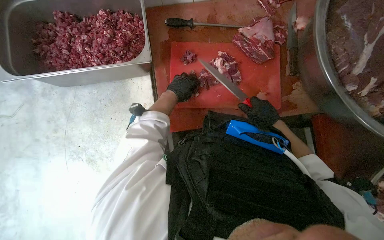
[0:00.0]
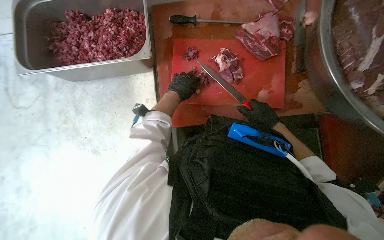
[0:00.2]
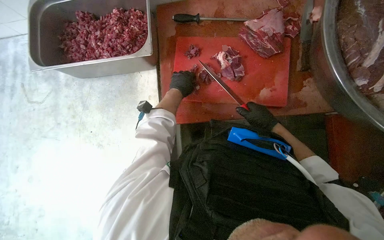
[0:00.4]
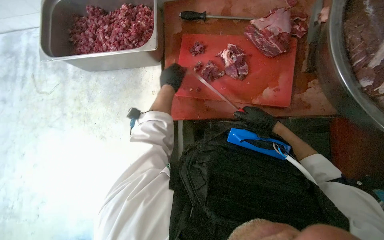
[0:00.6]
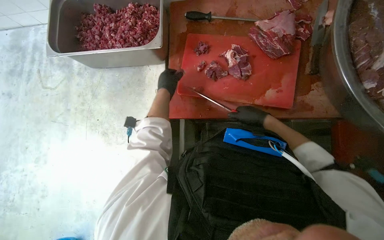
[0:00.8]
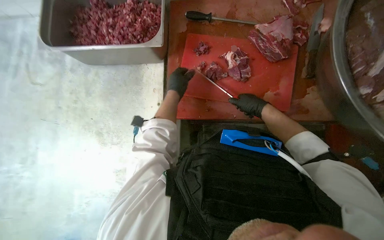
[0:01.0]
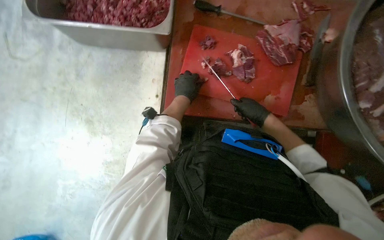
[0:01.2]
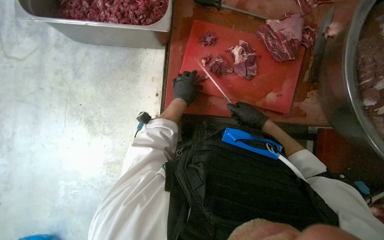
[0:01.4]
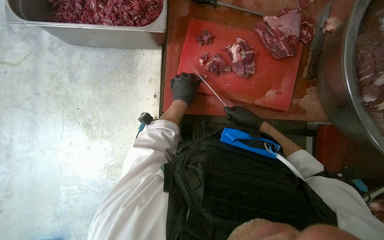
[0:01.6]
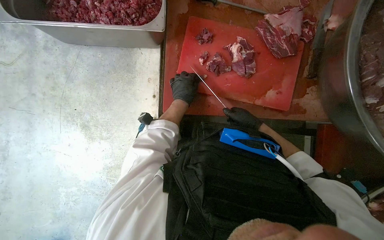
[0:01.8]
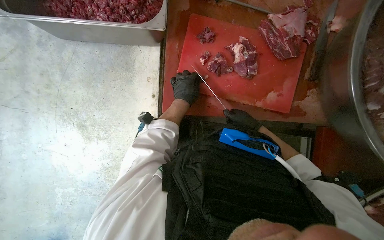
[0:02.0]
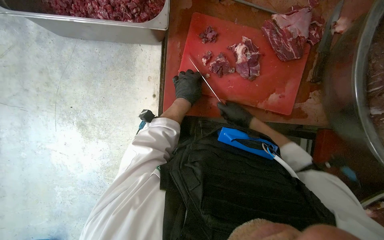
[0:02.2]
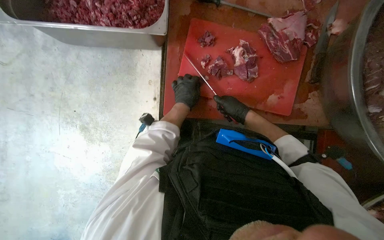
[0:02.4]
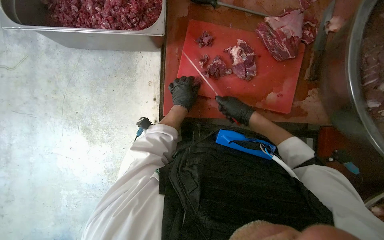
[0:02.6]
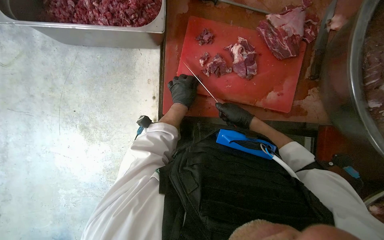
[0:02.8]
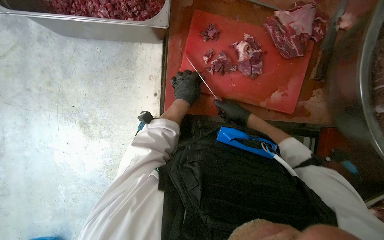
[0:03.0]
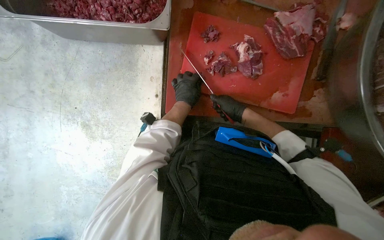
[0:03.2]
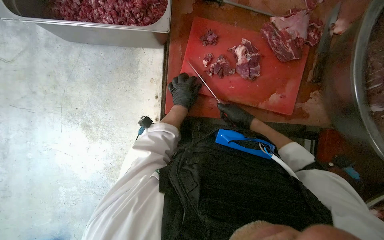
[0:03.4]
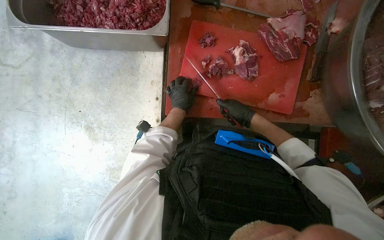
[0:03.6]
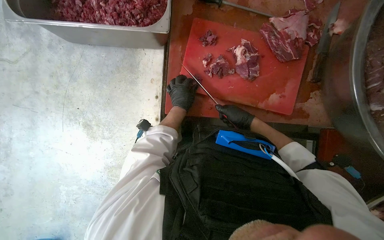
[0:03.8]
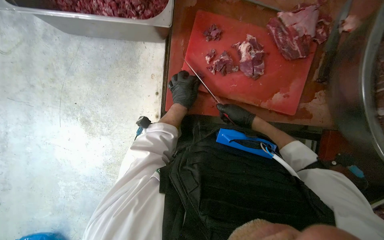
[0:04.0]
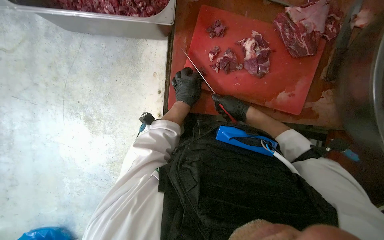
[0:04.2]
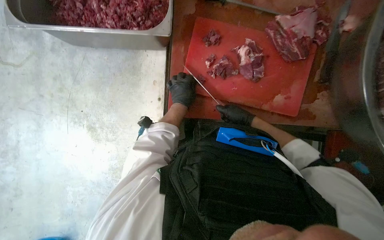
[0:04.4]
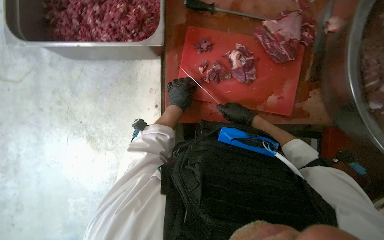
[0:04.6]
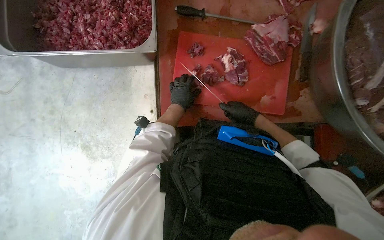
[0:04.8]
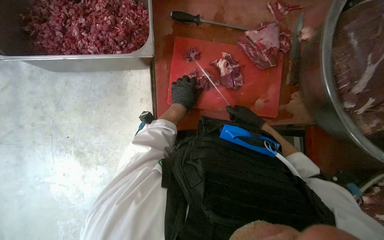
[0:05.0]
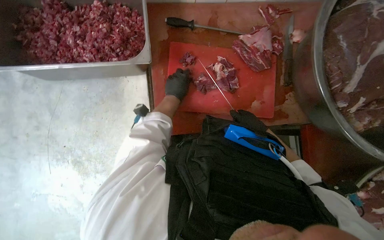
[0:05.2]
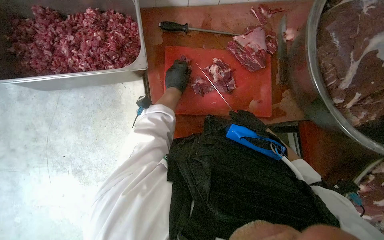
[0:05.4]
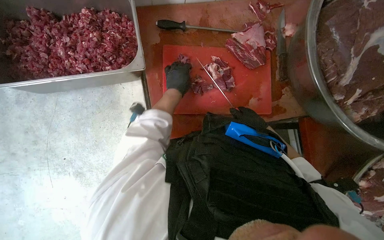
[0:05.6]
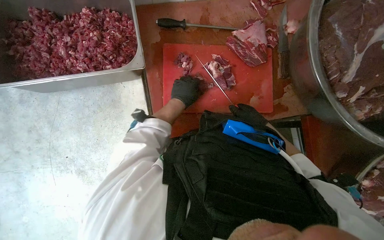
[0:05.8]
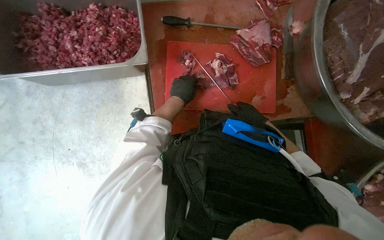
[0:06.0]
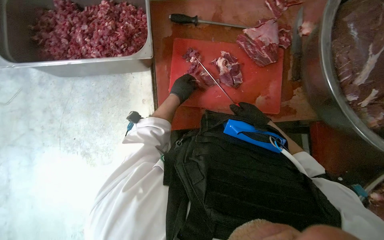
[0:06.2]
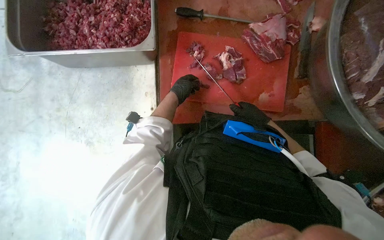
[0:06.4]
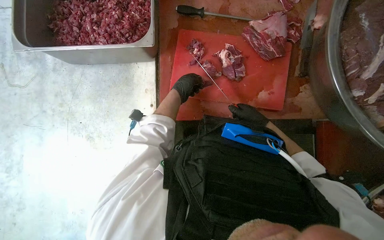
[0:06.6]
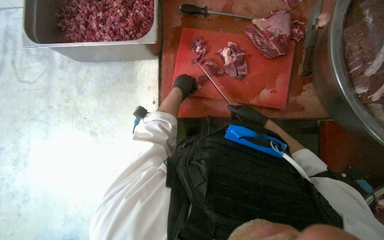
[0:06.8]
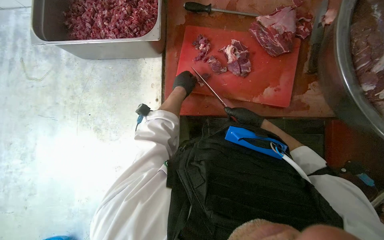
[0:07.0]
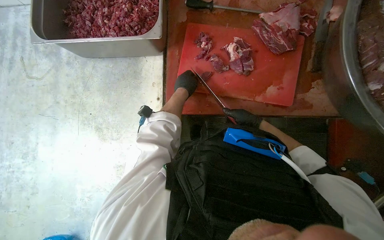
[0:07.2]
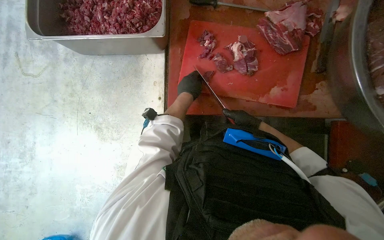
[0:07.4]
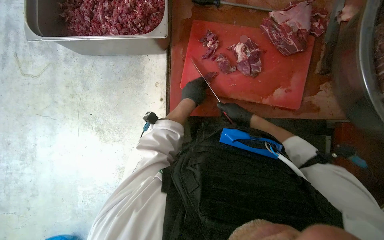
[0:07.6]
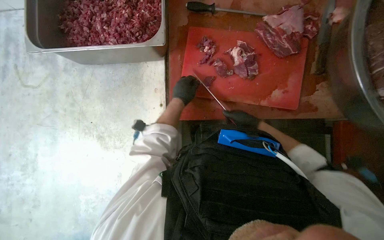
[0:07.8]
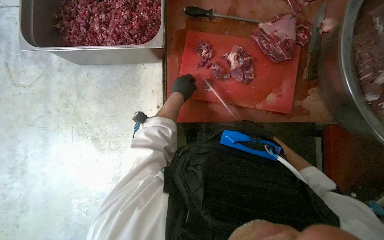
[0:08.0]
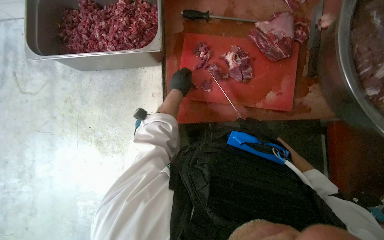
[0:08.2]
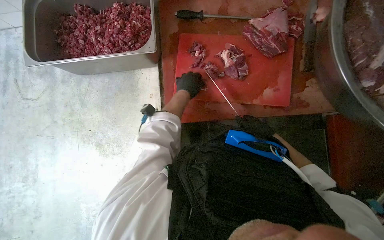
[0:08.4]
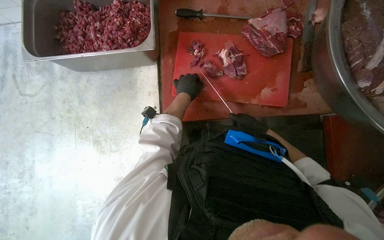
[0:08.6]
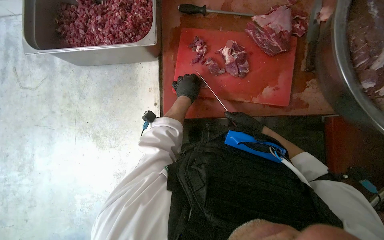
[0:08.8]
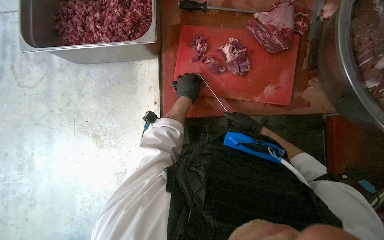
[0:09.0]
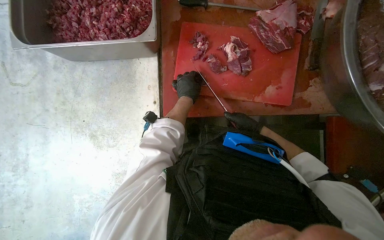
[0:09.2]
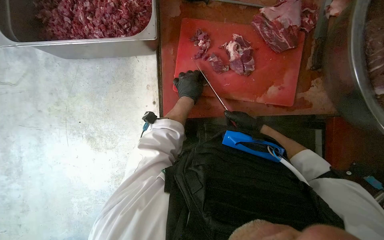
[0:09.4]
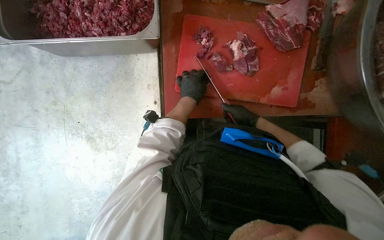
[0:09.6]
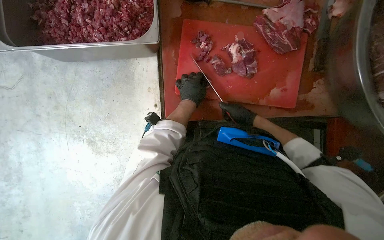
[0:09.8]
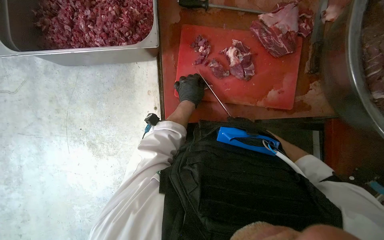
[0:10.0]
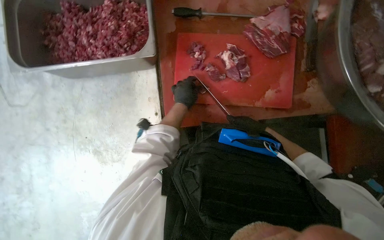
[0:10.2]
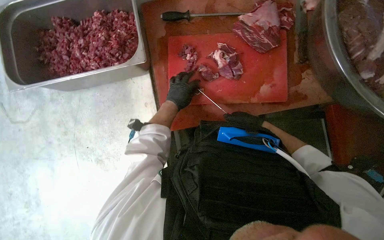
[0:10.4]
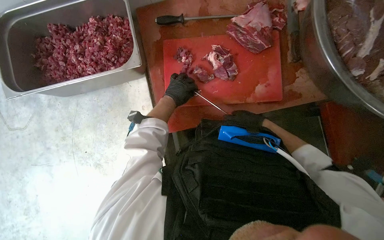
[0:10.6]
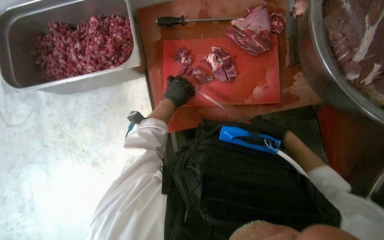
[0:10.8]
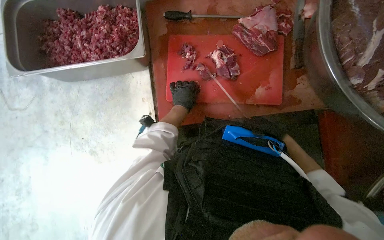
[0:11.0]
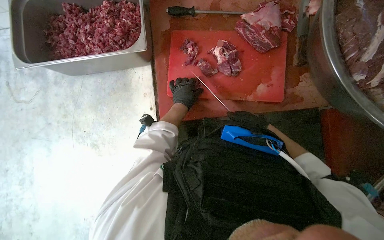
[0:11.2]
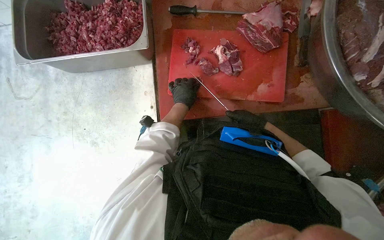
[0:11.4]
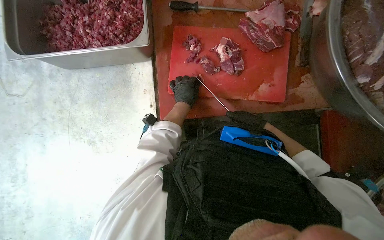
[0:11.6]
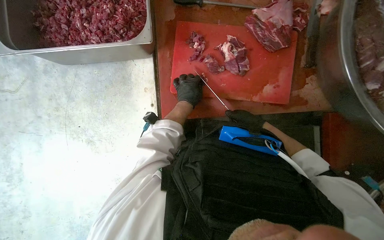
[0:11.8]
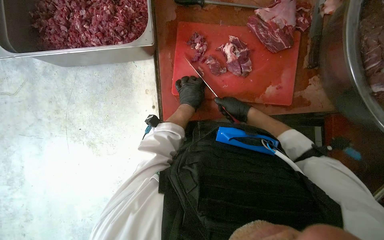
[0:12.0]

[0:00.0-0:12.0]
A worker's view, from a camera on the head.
Job: preparing food.
The whole recording: Cutting meat on a board. The worker cuts pieces of meat on a red chopping board with a knife.
0.0 to 1.6 s: The right hand heads farther from the camera, covering some 10 cm.
1.6 to 4.4 s: The hands work in one place, with small movements.
4.4 to 6.0 s: The right hand is displaced to the right by roughly 10 cm, and goes farther from the camera and returns, approximately 5 cm each way.
6.0 to 7.6 s: The hands stay close to where they were, moving slightly.

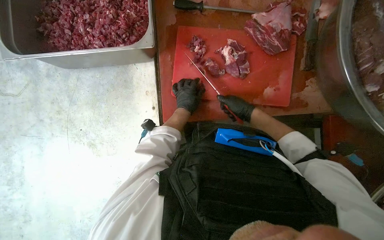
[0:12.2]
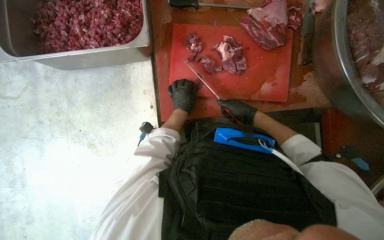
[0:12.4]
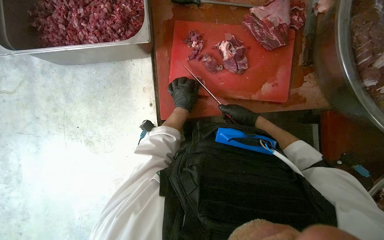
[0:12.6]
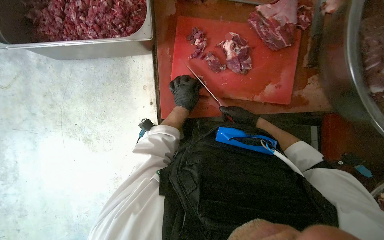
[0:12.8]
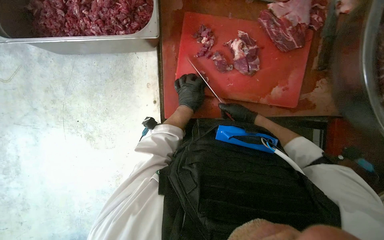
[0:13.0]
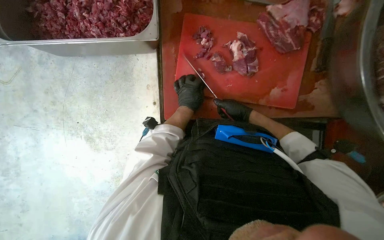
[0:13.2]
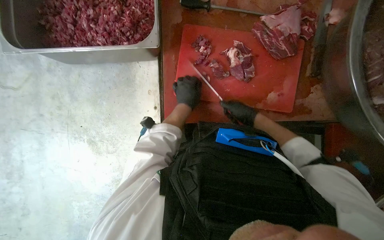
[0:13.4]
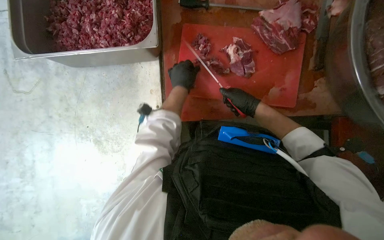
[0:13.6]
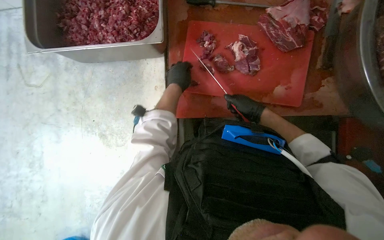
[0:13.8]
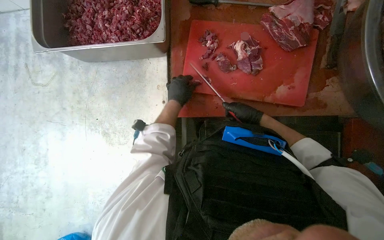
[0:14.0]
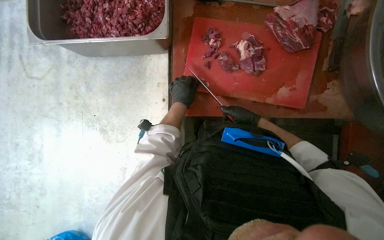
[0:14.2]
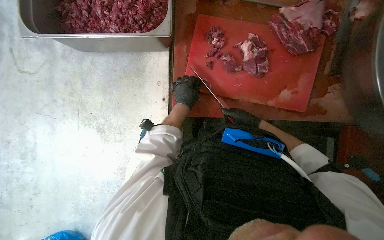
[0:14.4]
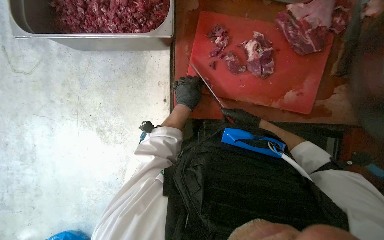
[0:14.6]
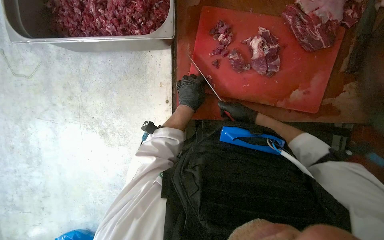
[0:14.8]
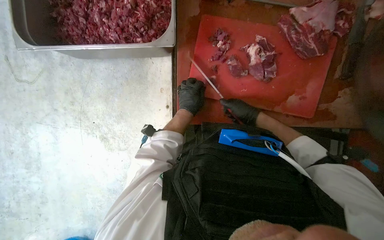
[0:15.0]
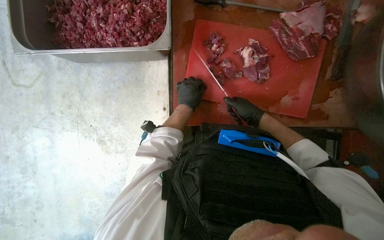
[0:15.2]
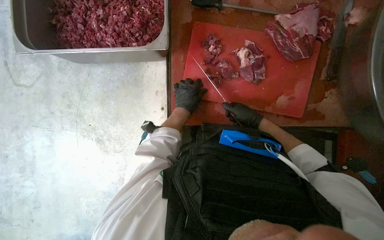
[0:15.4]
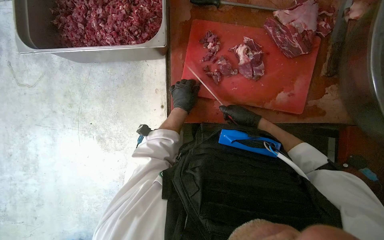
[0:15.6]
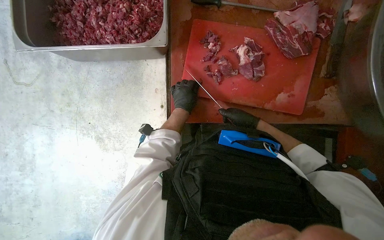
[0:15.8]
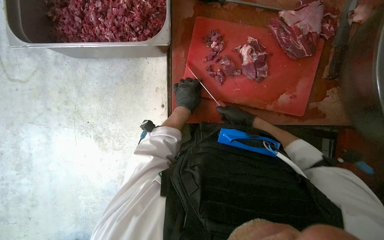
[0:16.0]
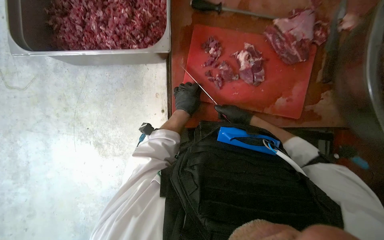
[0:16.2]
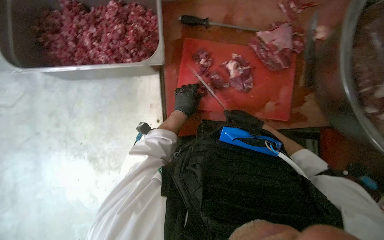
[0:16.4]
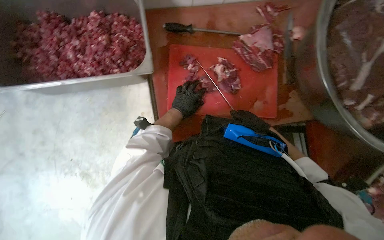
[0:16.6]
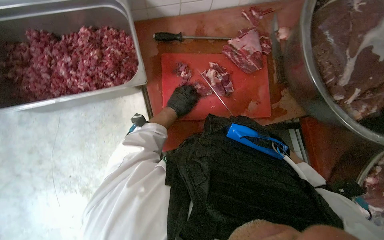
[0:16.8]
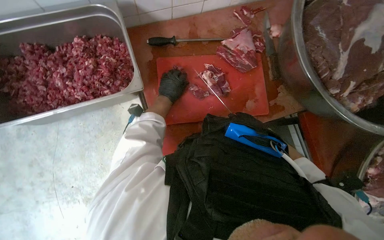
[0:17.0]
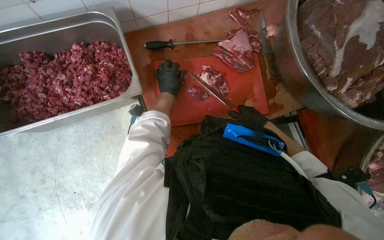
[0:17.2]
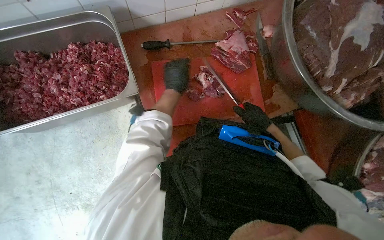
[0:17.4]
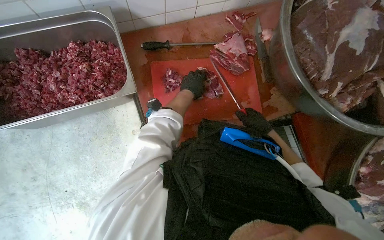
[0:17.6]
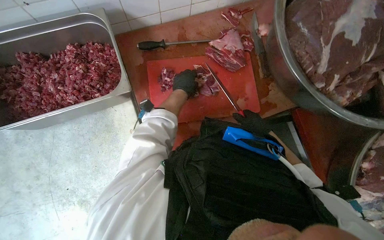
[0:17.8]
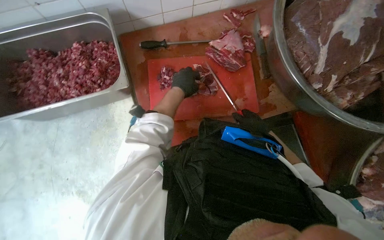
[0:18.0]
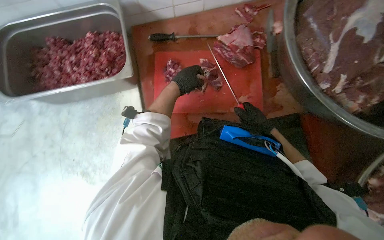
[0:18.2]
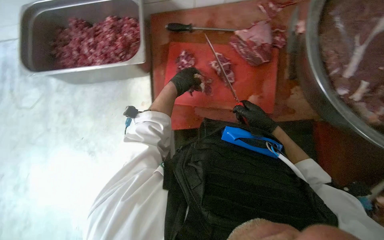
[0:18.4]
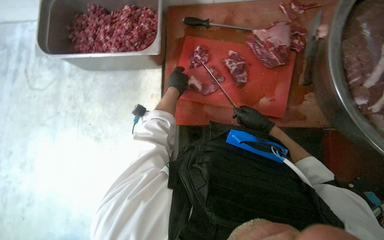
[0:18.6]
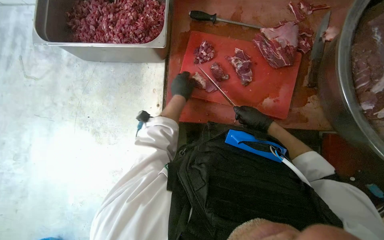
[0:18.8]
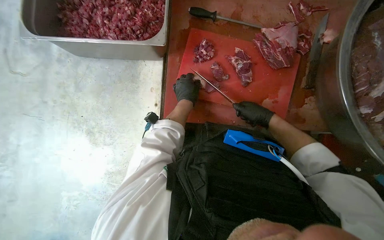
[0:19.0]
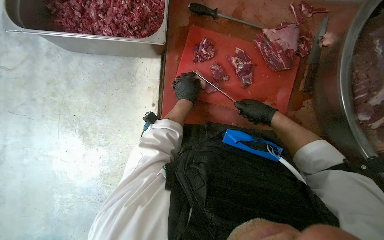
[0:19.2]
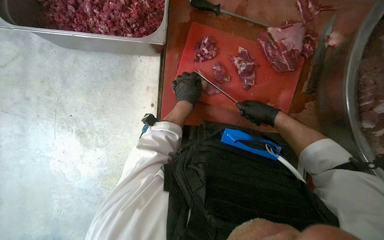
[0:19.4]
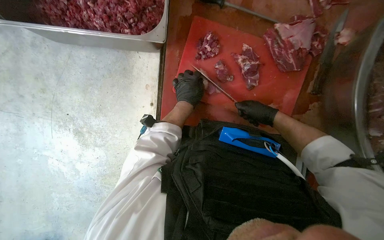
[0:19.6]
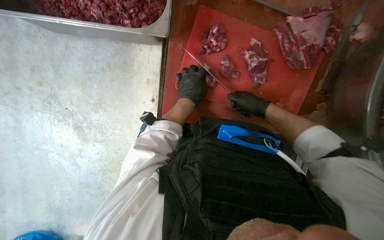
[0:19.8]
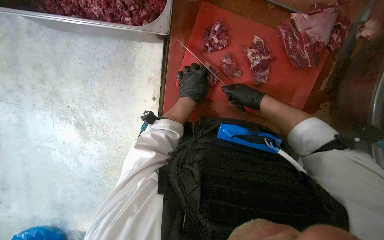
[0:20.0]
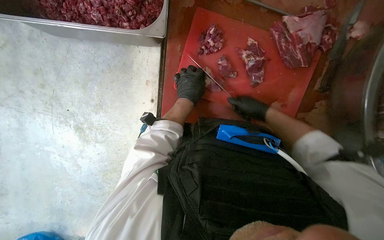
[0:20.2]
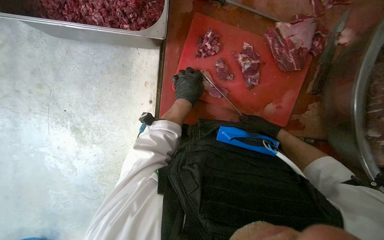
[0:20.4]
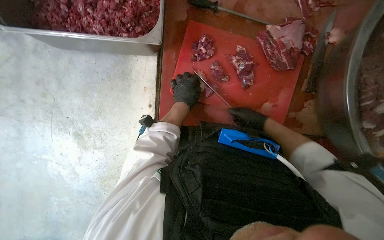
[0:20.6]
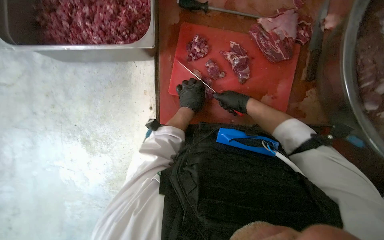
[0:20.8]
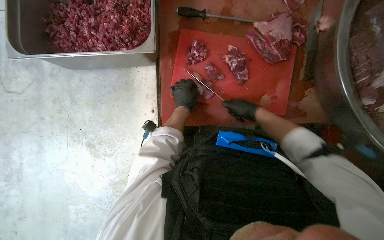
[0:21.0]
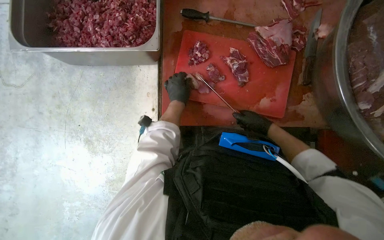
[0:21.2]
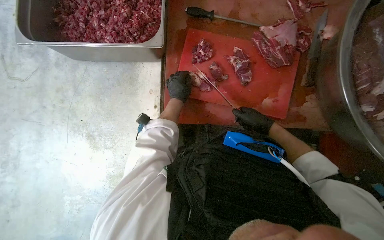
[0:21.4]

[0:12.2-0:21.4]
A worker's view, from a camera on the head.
Job: preparing food.
The whole recording: Cutting meat on a board. The worker cuts pieces of meat on a red chopping board with a knife.
12.2 to 13.8 s: The left hand is displaced nearer to the camera by some 10 cm.
13.8 to 15.2 s: The hands make small movements and keep their place.
15.2 to 16.8 s: The head rotates approximately 15 degrees to the right. The right hand travels to the right by about 10 cm.
16.8 to 18.4 s: Both hands travel together nearer to the camera, about 10 cm.
18.4 to 19.8 s: The wearer looks approximately 15 degrees further downward. The right hand shifts some 15 cm up the picture.
19.8 to 21.4 s: The right hand goes up and down the picture, approximately 10 cm each way, reversing 2 times.
